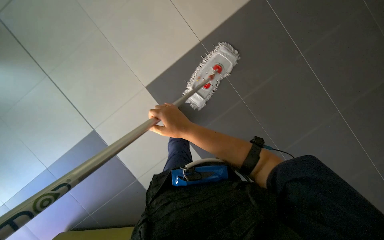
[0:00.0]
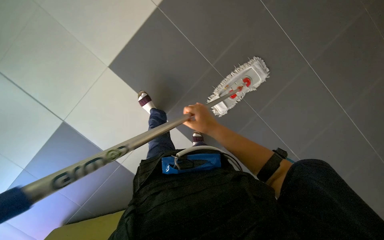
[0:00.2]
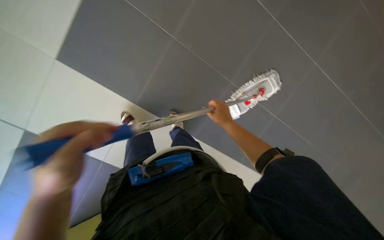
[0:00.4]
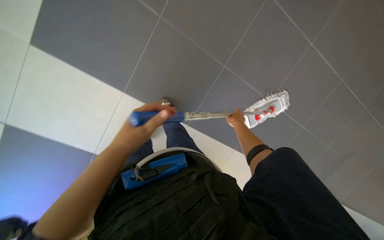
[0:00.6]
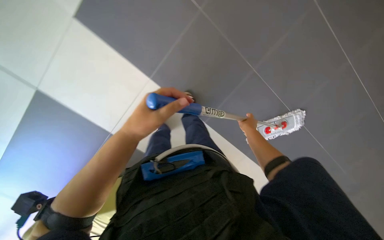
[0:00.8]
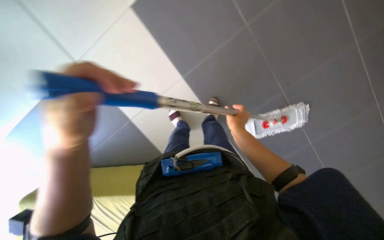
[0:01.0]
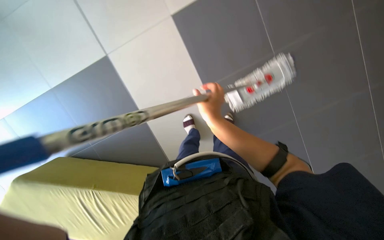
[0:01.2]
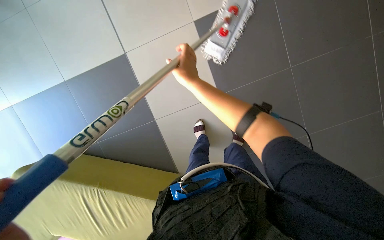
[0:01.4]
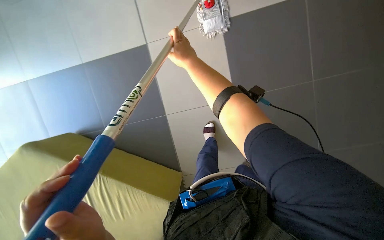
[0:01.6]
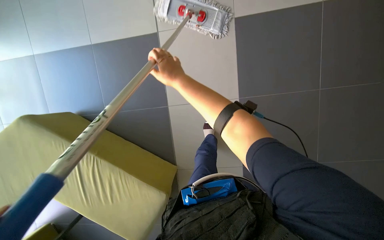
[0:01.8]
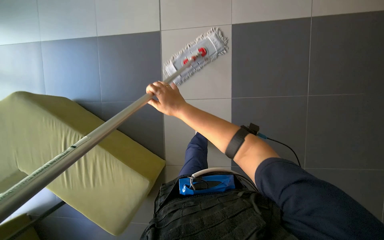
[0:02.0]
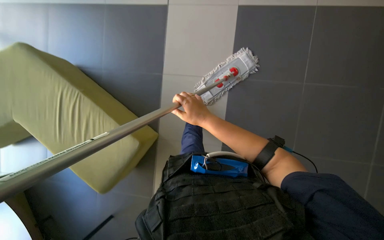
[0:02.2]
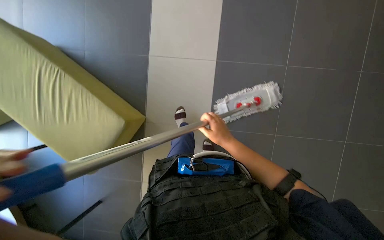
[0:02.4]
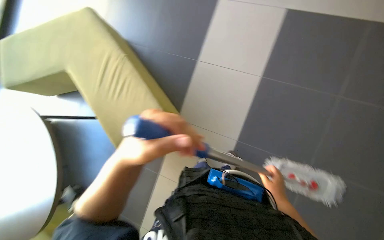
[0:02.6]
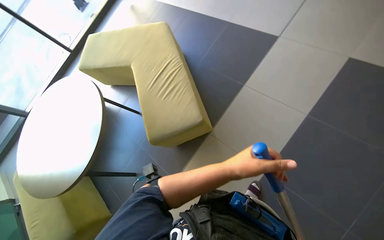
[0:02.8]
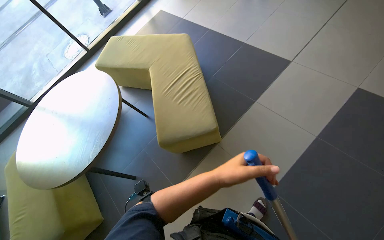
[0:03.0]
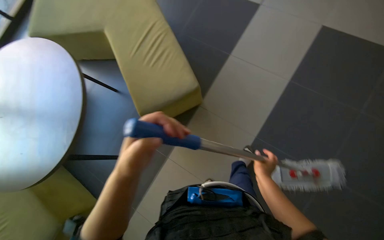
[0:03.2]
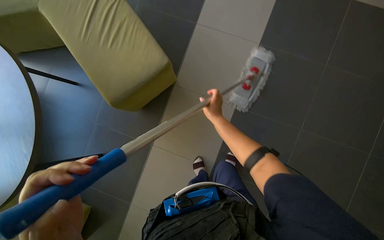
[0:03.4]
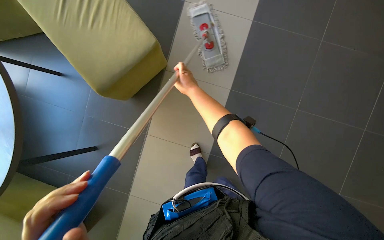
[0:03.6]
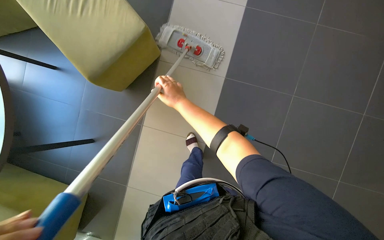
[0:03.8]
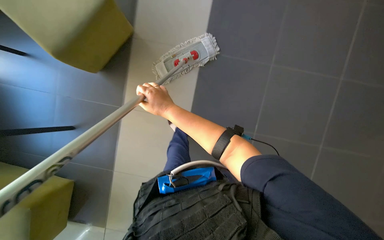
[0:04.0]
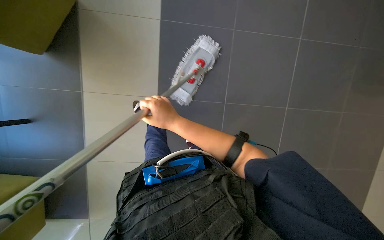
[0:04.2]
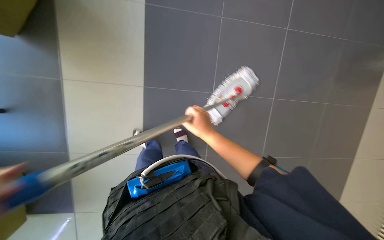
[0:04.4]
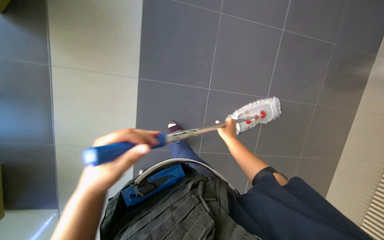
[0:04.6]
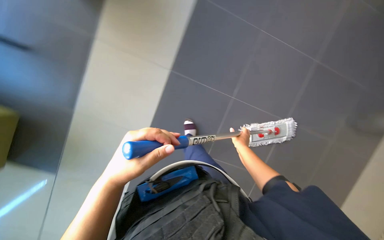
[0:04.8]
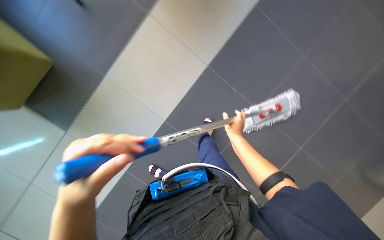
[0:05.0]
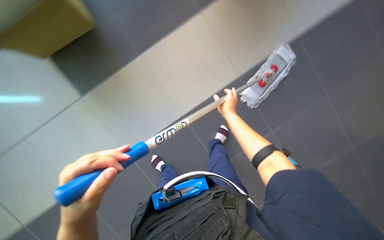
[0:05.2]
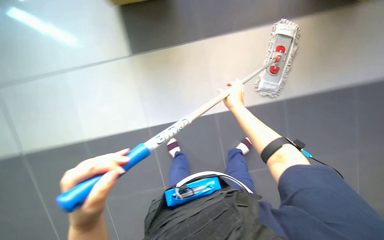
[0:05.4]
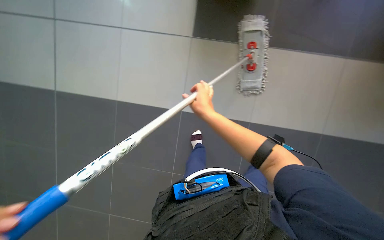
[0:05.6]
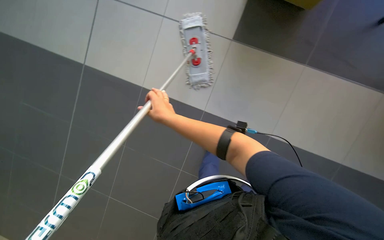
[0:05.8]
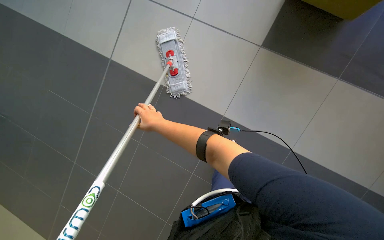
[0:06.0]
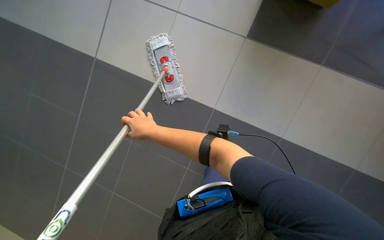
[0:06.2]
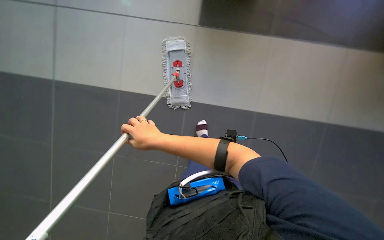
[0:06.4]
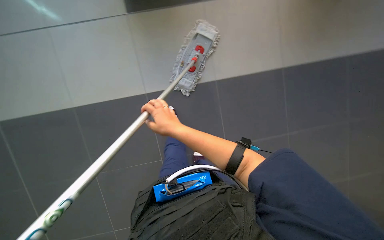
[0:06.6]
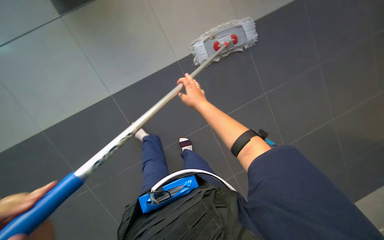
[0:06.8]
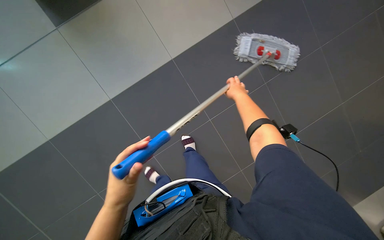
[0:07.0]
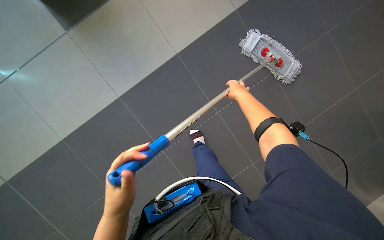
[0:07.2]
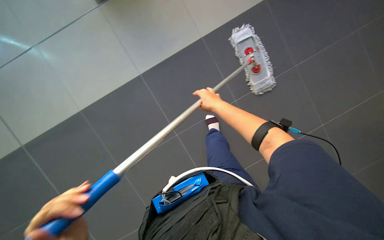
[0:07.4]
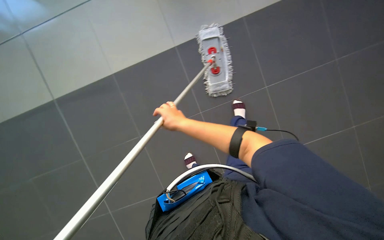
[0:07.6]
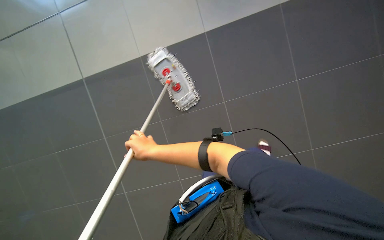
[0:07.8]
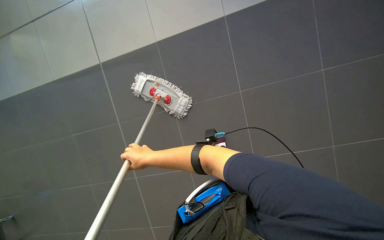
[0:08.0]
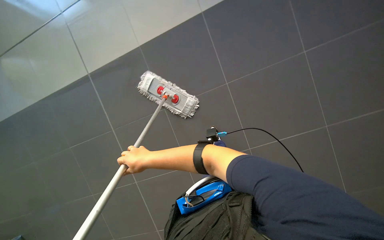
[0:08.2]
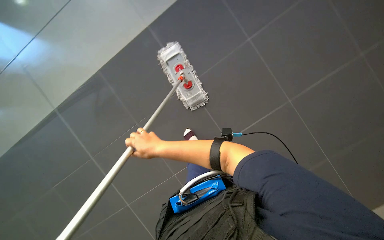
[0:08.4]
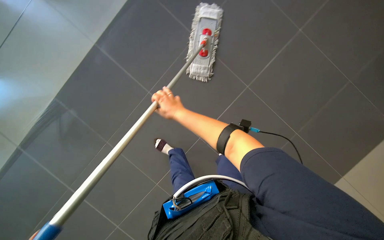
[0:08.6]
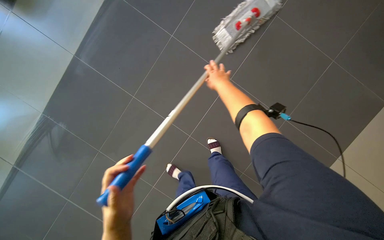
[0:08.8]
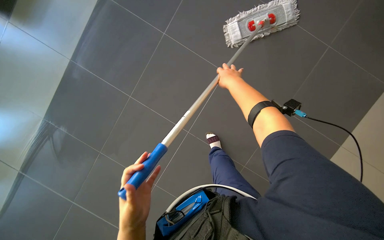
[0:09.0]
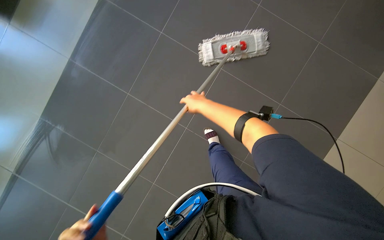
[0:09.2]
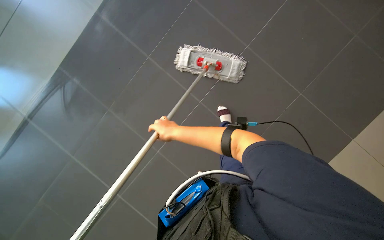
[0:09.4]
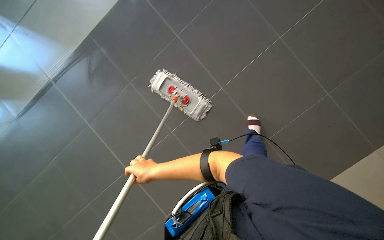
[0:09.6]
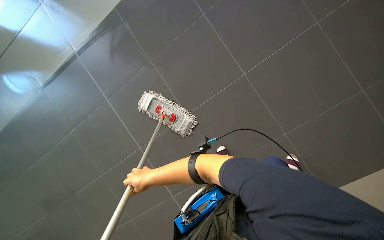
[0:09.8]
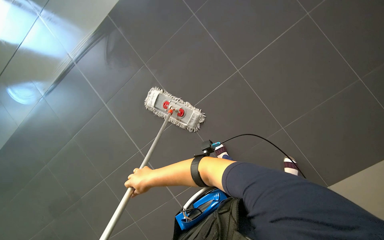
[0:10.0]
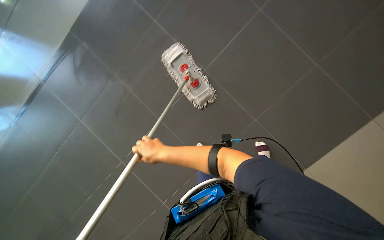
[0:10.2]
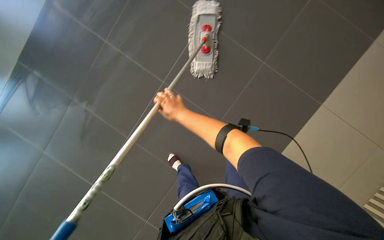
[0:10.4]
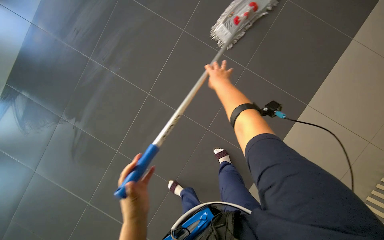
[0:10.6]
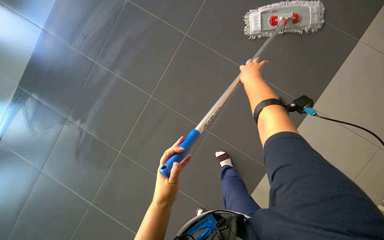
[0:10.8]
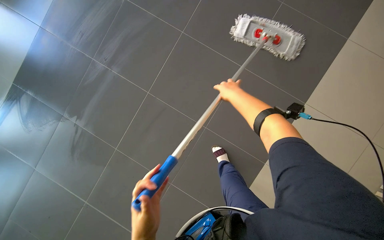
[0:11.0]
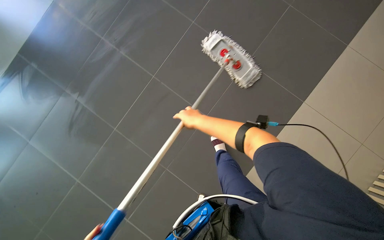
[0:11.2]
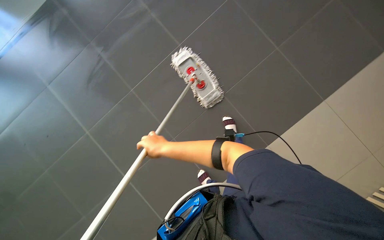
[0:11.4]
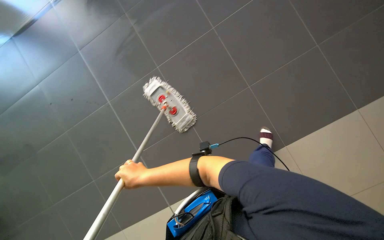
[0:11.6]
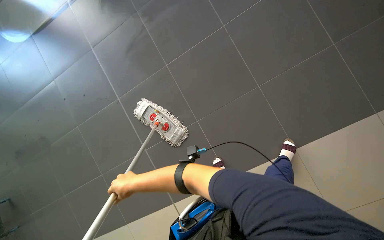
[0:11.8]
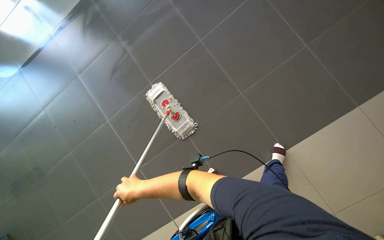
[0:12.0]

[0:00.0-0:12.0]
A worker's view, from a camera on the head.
Job: mopping floor.
The whole recording: Mopping tiled floor. The worker prepares the mop, mops the tiled floor, and then cleans and reassembles the mop.
0:01.6 to 0:03.0: The camera sweeps to the left, by some 35 degrees. The view tilts some 25 degrees upward.
0:03.0 to 0:04.4: The scene rotates counterclockwise by some 60 degrees.
0:04.4 to 0:06.0: The view tips upward by roughly 15 degrees. The right hand travels to the left by about 25 cm.
0:06.0 to 0:07.6: The camera is aimed approximately 25 degrees further to the right.
0:07.6 to 0:09.0: The head turns to the right by about 35 degrees. The wearer looks some 15 degrees further upward.
0:10.4 to 0:12.0: The wearer moves approximately 50 cm. The wearer's head swings some 35 degrees to the right. The wearer looks some 15 degrees further upward.

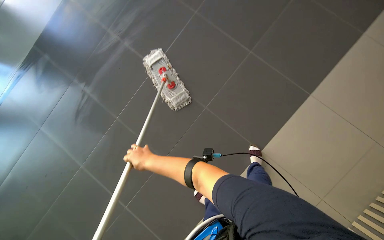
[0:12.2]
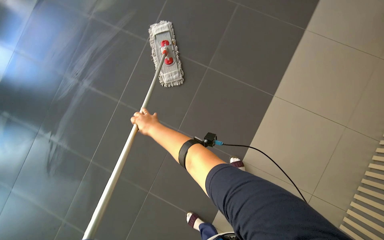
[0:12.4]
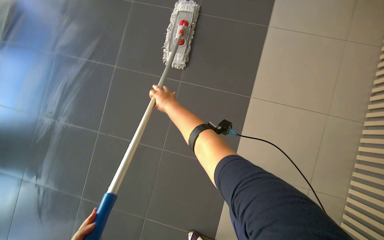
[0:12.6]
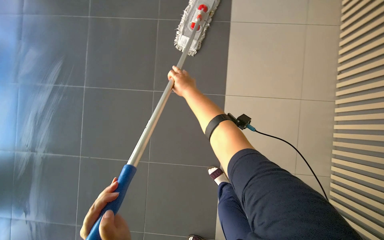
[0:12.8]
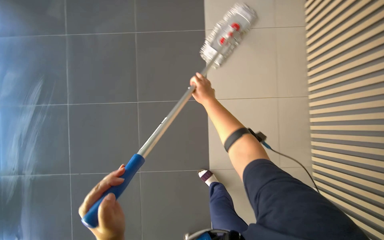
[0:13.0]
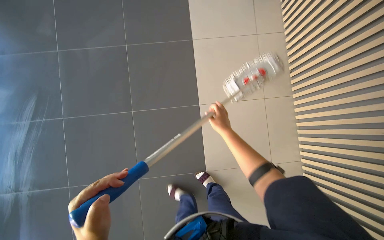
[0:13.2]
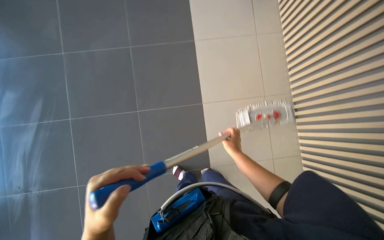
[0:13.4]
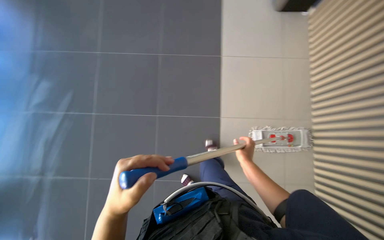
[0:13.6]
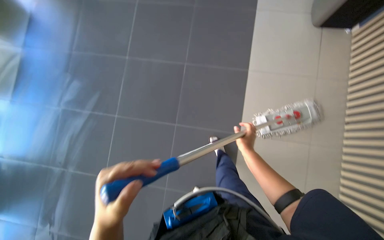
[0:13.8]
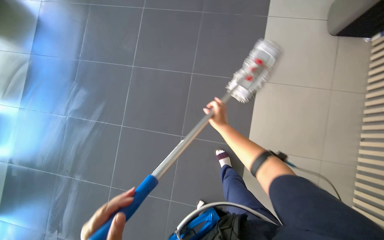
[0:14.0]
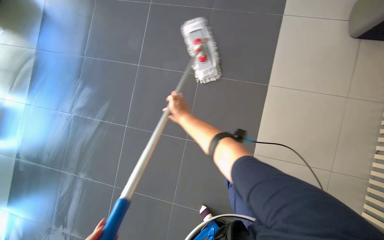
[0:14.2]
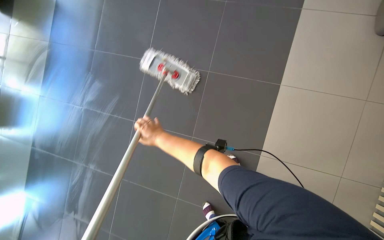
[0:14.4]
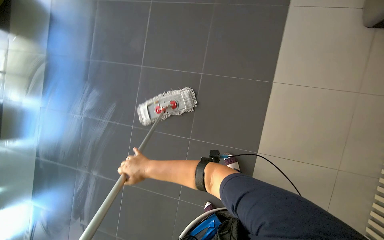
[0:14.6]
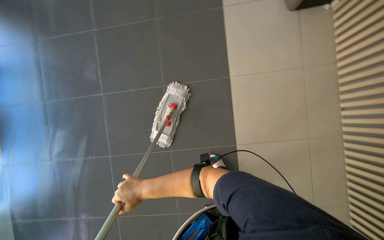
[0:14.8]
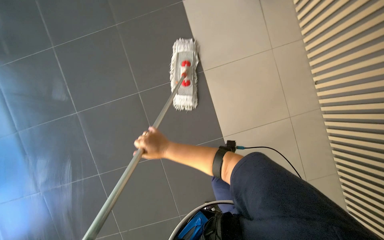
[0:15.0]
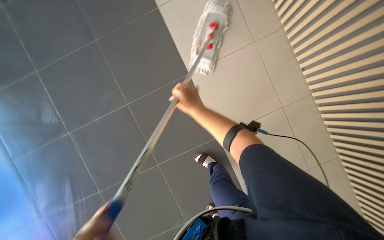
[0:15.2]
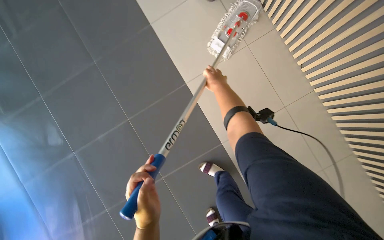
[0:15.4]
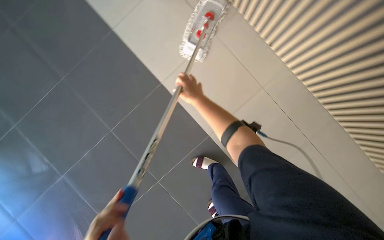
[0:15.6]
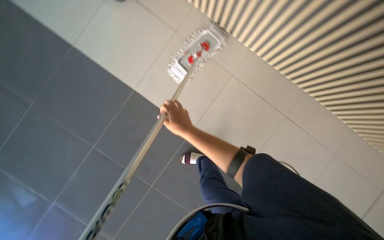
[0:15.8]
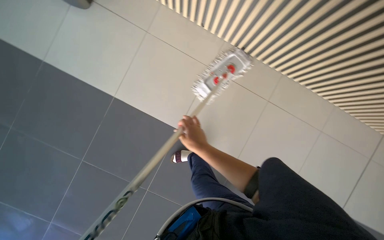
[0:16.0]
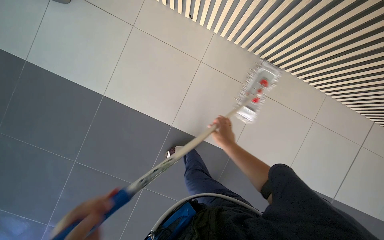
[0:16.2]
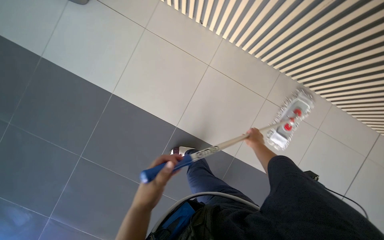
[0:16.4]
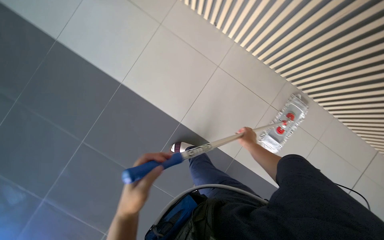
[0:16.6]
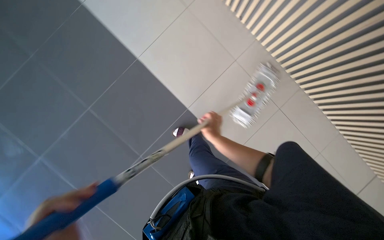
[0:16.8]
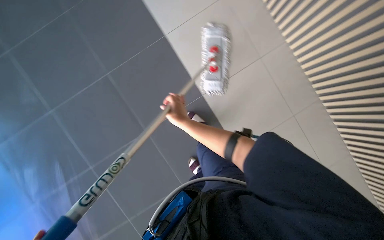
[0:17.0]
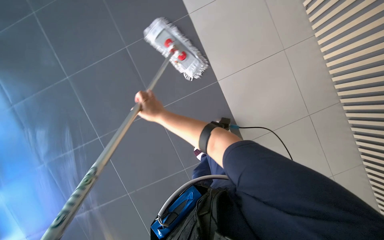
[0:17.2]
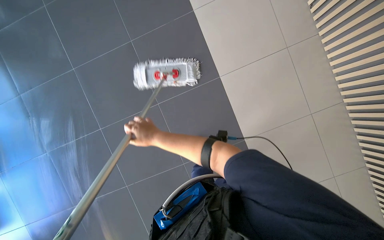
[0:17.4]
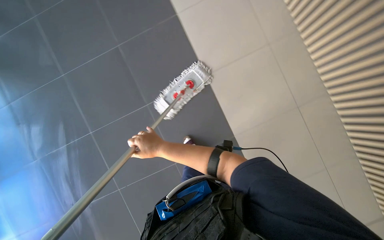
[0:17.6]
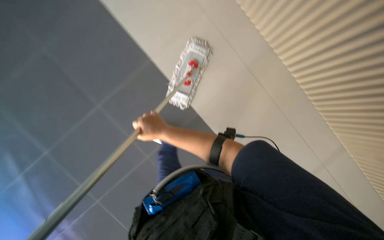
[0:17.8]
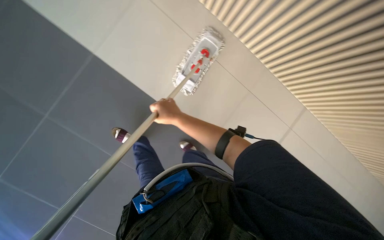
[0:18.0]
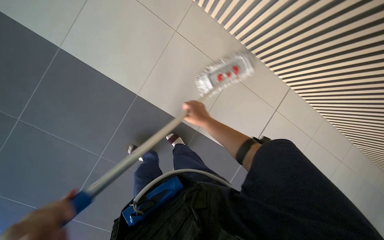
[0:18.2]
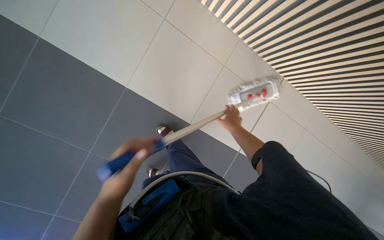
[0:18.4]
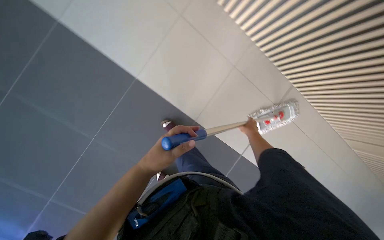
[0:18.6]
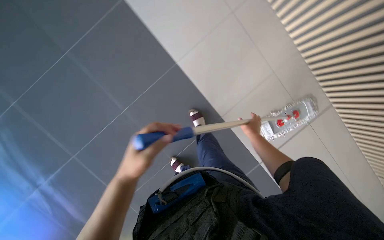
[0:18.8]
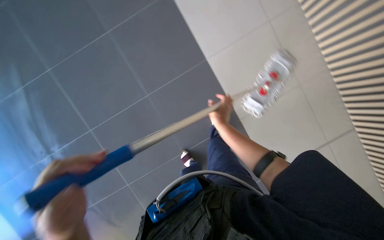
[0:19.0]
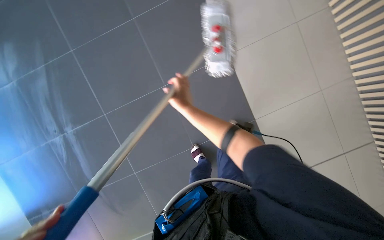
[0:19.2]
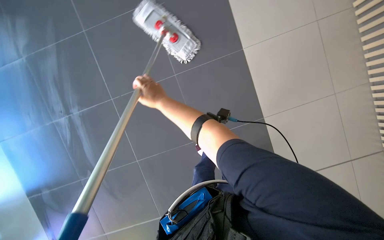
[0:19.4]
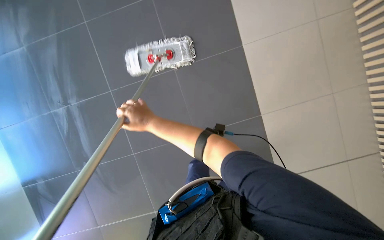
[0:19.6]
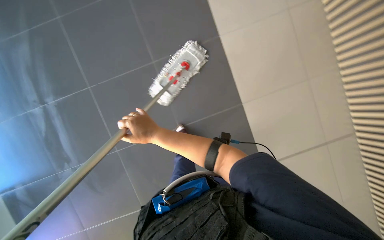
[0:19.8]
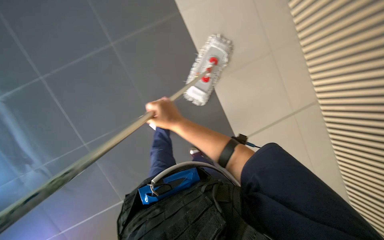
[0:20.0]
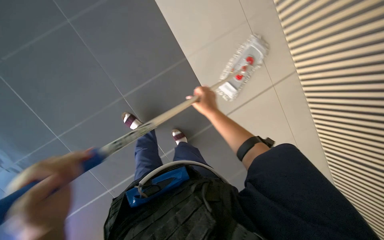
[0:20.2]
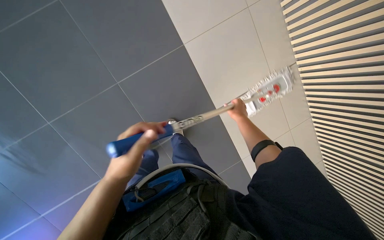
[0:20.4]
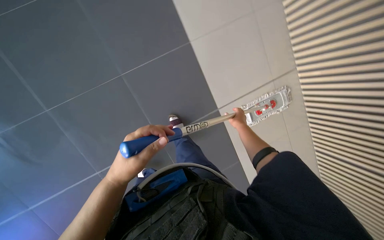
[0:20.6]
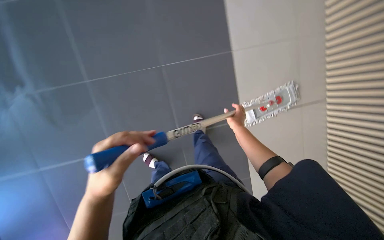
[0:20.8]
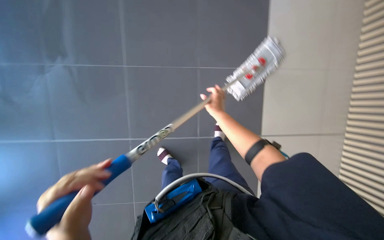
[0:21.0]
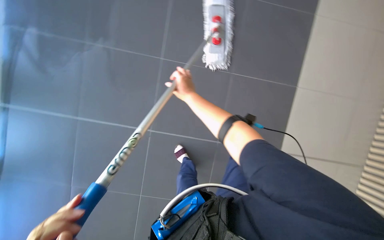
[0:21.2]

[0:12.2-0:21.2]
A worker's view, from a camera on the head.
Job: mopping floor.
The whole recording: Mopping tiled floor. The worker prepares the mop, mops the tiled floor, and then cleans and reassembles the mop.
0:12.2 to 0:13.8: The right hand heads to the right, covering roughly 30 cm.
0:13.8 to 0:15.2: The right hand heads up the picture, covering about 40 cm.
0:15.2 to 0:16.6: The wearer's head swings about 20 degrees to the left. The right hand goes left and right, roughly 25 cm each way, reversing 2 times.
0:16.6 to 0:18.2: The head travels approximately 50 cm. The scene turns roughly 30 degrees clockwise in the picture.
0:18.2 to 0:19.8: The head rotates approximately 35 degrees to the left.
